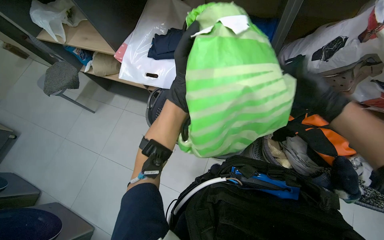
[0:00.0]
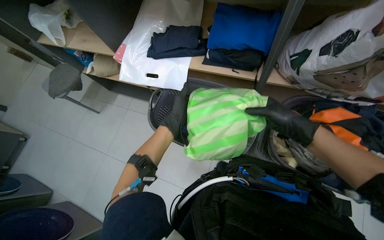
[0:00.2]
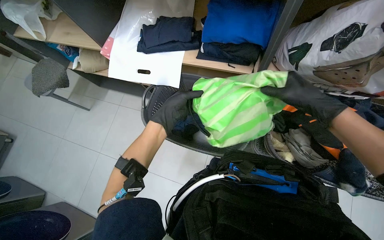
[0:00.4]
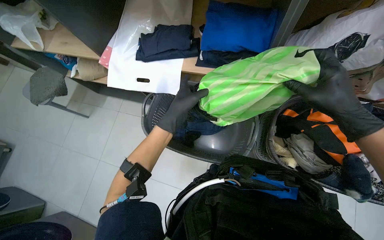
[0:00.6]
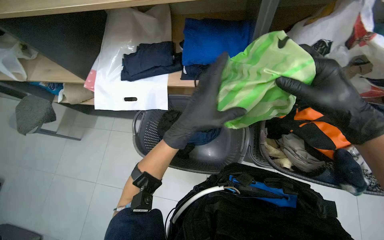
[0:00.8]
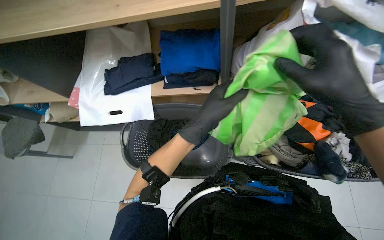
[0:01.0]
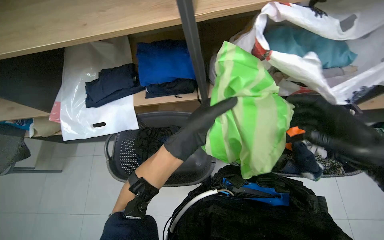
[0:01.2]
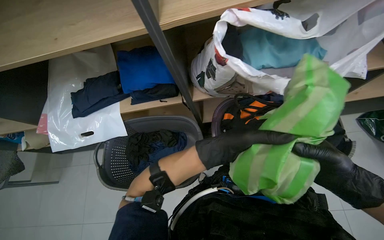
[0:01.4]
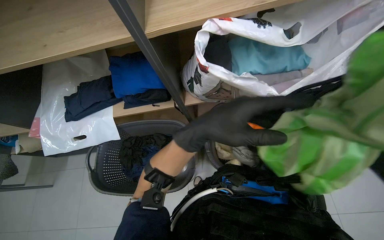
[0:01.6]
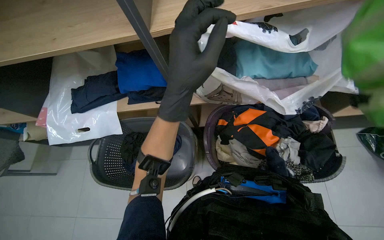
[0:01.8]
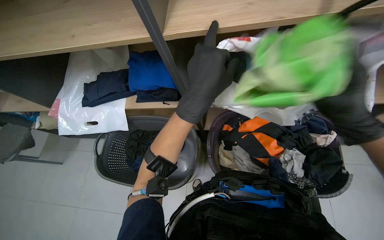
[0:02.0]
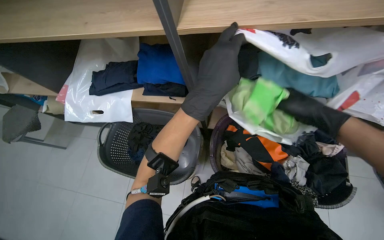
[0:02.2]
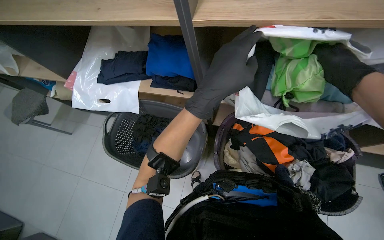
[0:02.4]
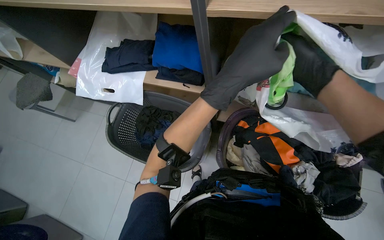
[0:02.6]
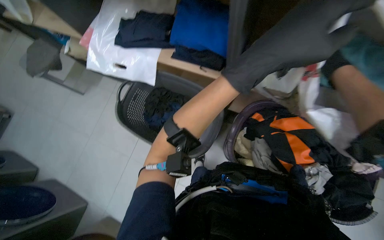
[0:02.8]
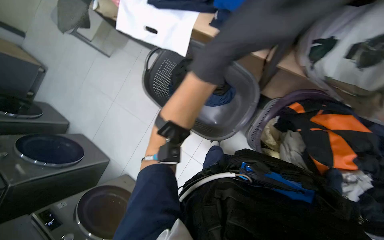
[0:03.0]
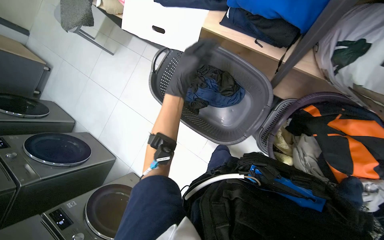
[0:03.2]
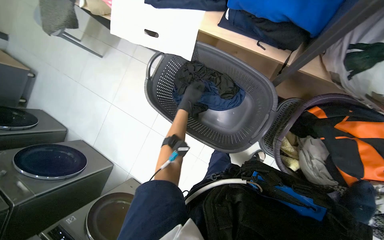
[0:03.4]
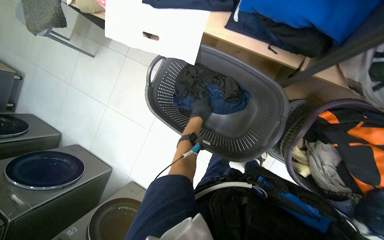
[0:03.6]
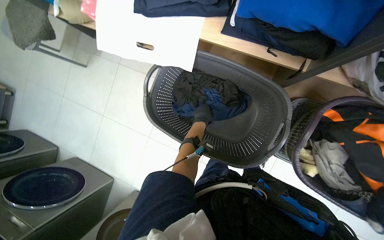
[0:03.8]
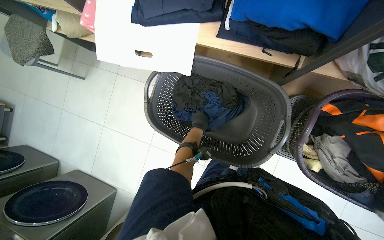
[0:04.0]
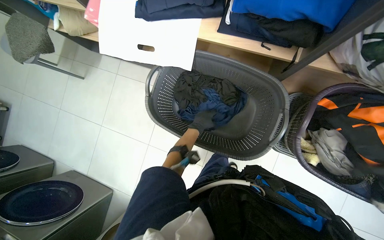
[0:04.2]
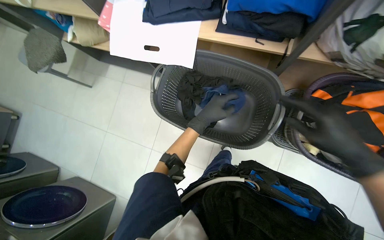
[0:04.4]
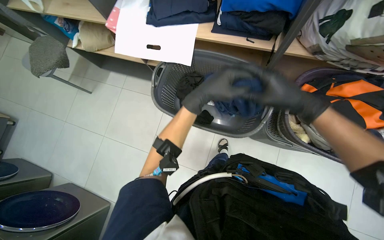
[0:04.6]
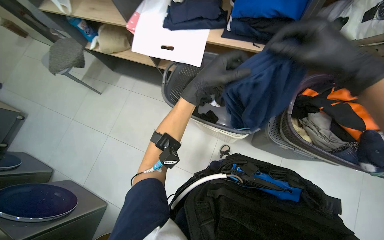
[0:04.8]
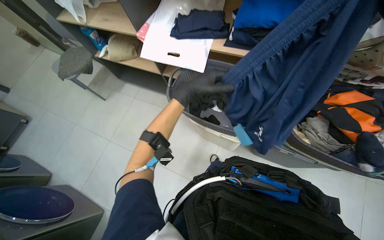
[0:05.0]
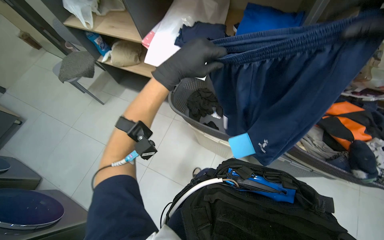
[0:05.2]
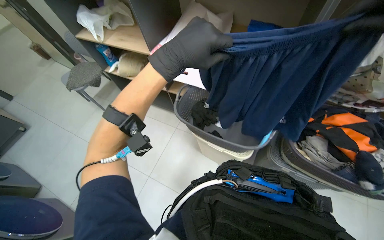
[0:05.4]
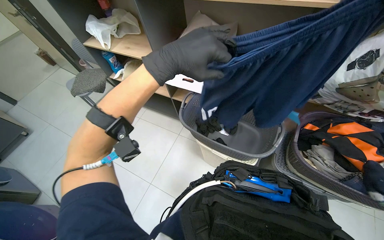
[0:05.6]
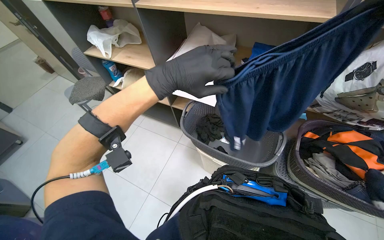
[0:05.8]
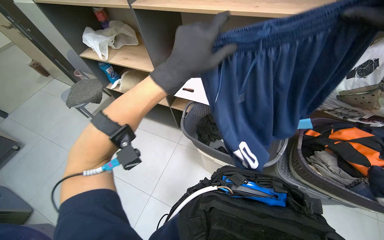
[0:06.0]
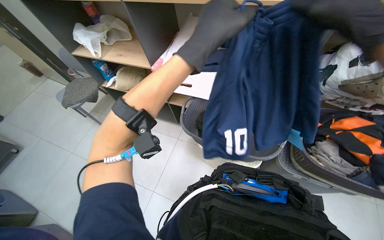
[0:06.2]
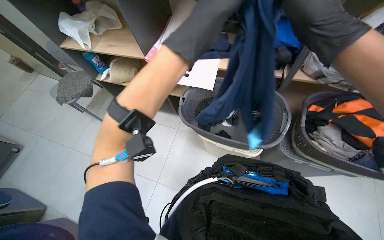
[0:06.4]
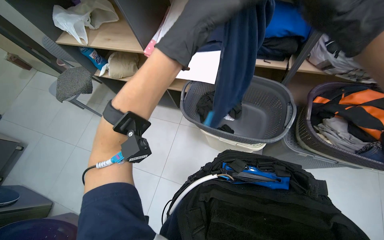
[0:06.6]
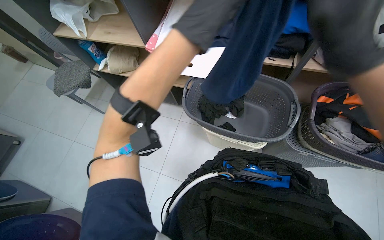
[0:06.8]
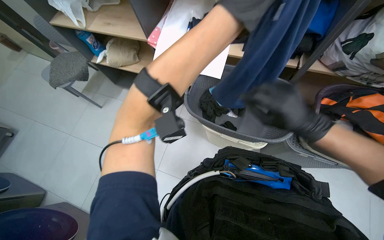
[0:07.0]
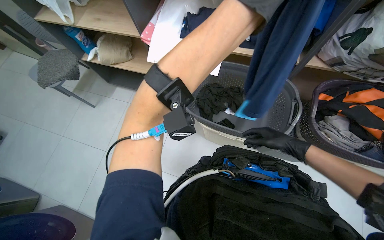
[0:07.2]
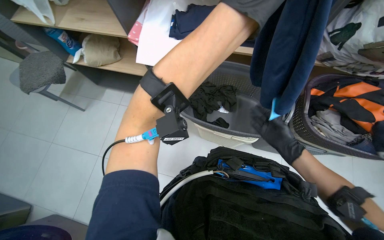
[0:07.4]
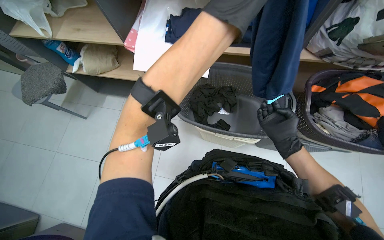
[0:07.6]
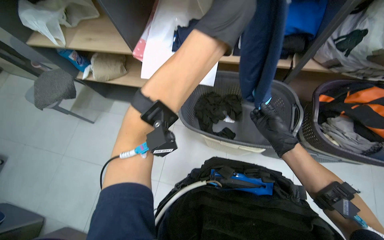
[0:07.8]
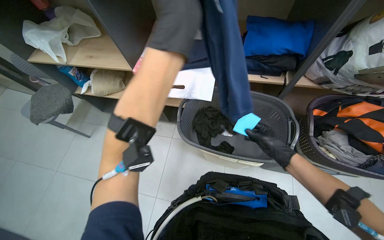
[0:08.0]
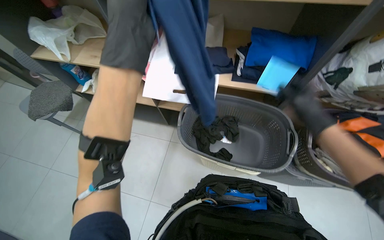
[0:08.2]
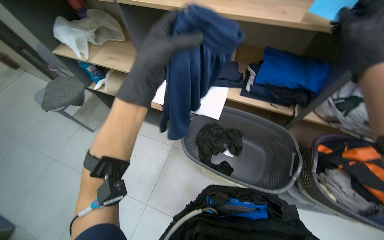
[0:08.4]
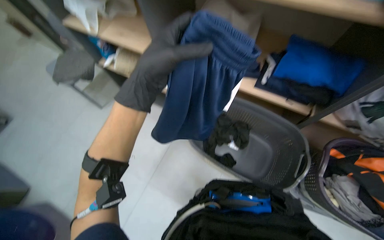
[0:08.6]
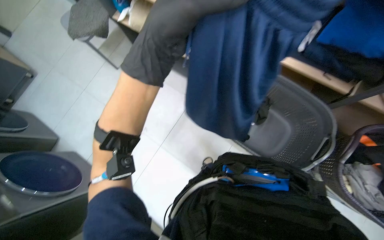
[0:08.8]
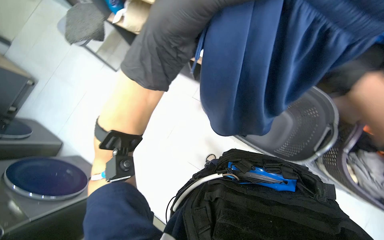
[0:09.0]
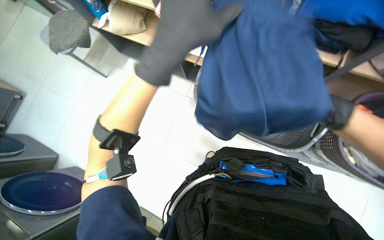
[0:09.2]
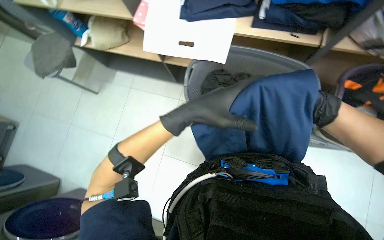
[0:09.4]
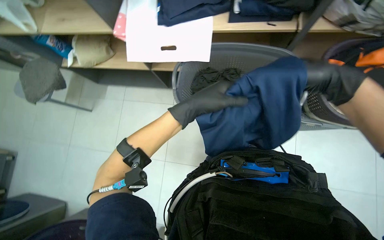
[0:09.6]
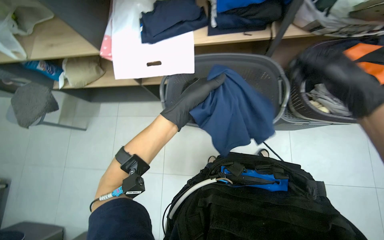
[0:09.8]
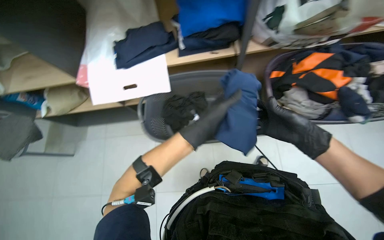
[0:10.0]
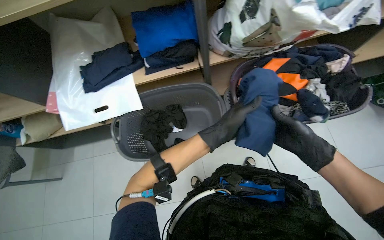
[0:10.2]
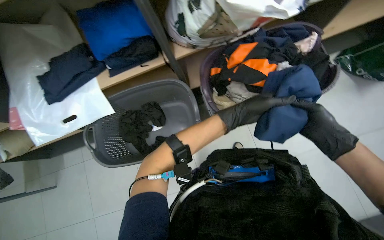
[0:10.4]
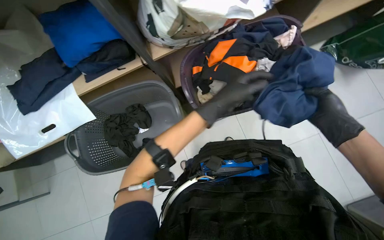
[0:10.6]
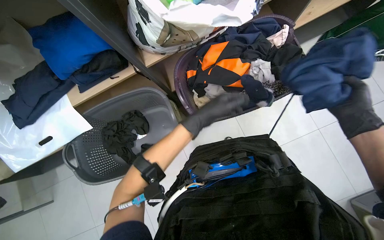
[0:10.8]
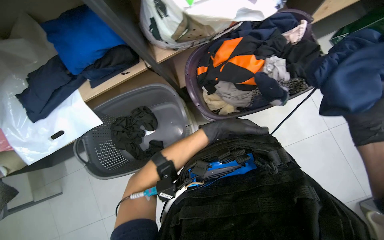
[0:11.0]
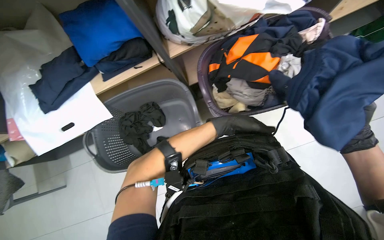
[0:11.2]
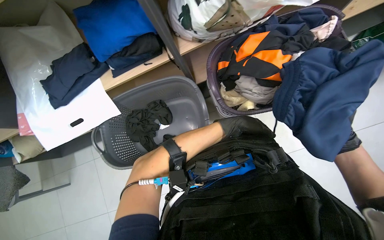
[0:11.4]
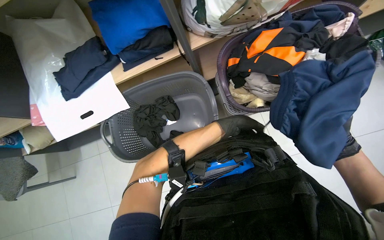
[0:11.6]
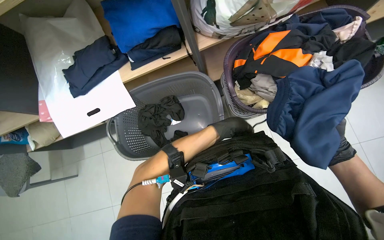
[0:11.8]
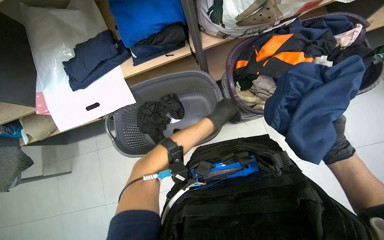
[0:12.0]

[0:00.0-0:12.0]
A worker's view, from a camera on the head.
Job: managing laundry.
The whole recording: Folding and sorting laundry. The worker folds various garments and places them into a basket, bag, or onto a shelf.
0.0 to 1.6 s: Everything in view rotates roughly 25 degrees counterclockwise.
1.6 to 3.0 s: The wearer looks some 40 degrees further to the left. The camera pitches downward, by some 20 degrees.
4.4 to 6.0 s: The view tips upward by some 30 degrees.
6.0 to 7.6 s: The view tips downward by some 15 degrees. The left hand moves up the picture, approximately 10 cm.
9.0 to 10.4 s: The camera is carried some 40 cm. The scene rotates counterclockwise by about 50 degrees.
10.4 to 12.0 s: The left hand moves farther from the camera, some 10 cm.

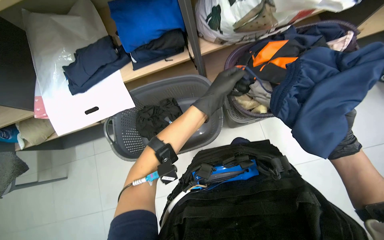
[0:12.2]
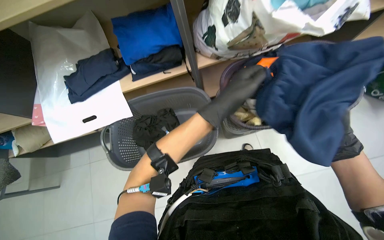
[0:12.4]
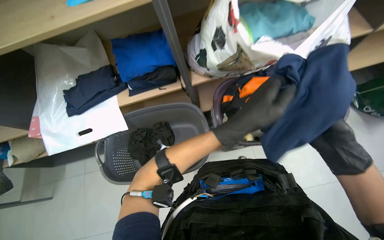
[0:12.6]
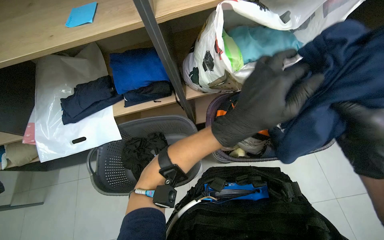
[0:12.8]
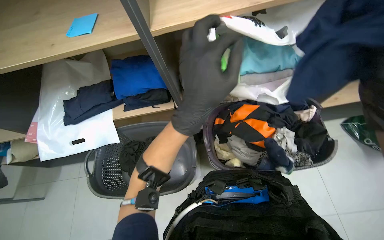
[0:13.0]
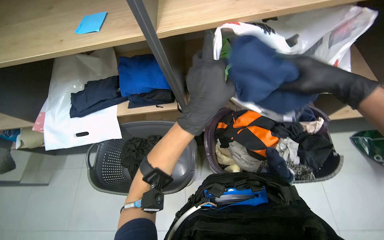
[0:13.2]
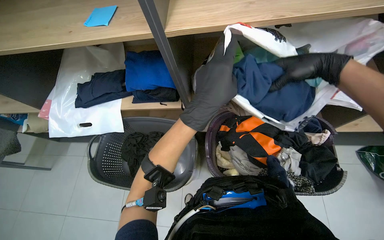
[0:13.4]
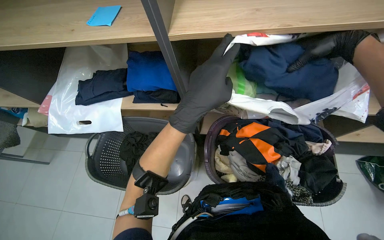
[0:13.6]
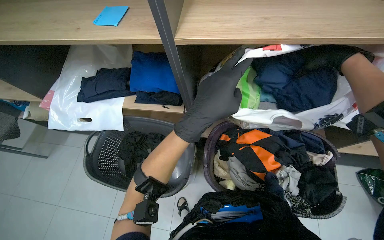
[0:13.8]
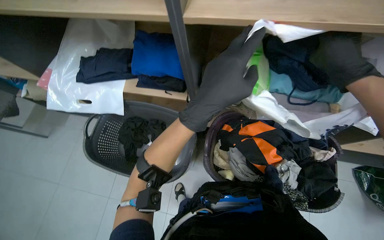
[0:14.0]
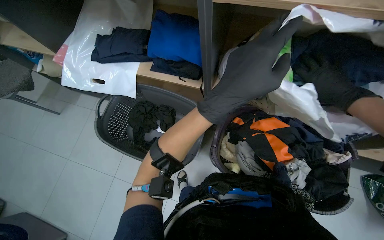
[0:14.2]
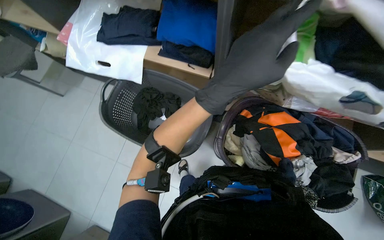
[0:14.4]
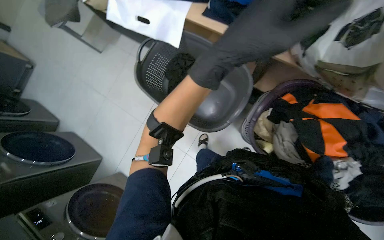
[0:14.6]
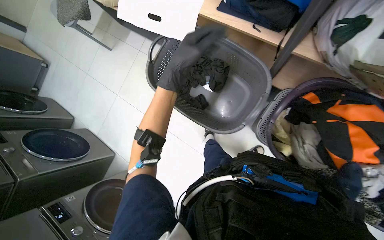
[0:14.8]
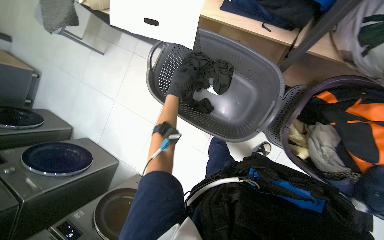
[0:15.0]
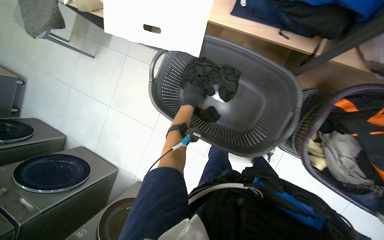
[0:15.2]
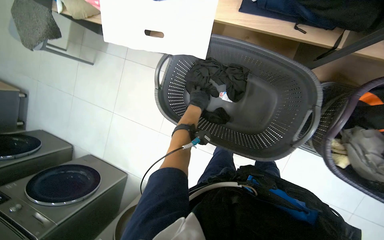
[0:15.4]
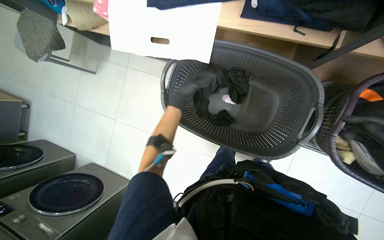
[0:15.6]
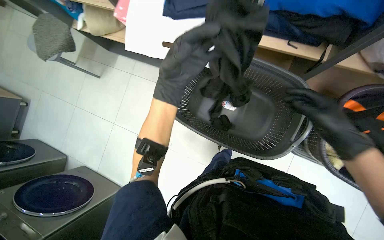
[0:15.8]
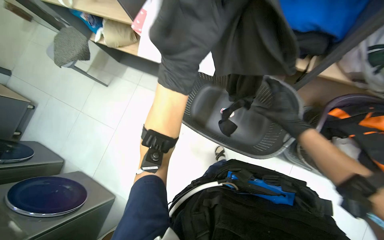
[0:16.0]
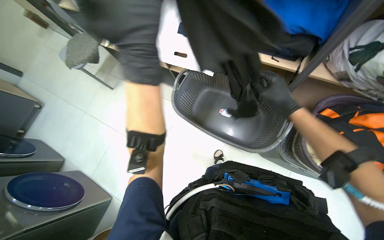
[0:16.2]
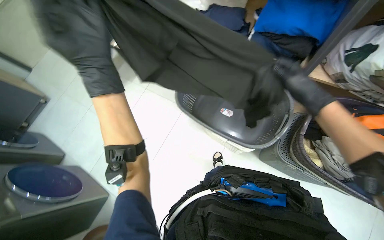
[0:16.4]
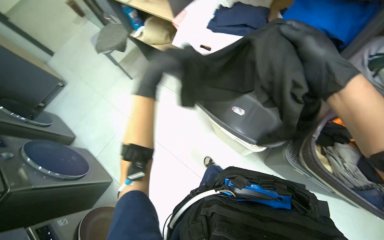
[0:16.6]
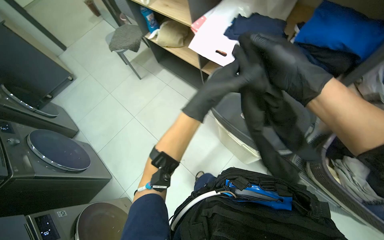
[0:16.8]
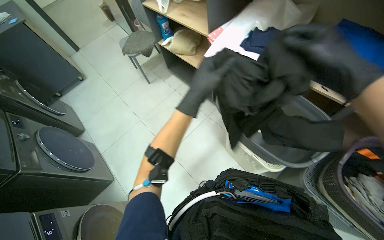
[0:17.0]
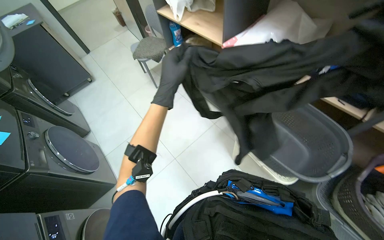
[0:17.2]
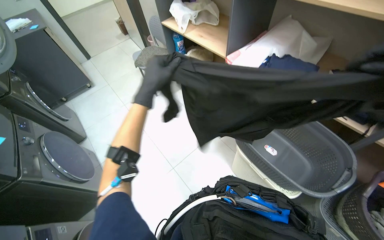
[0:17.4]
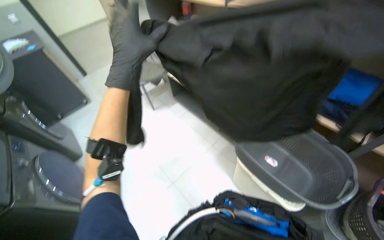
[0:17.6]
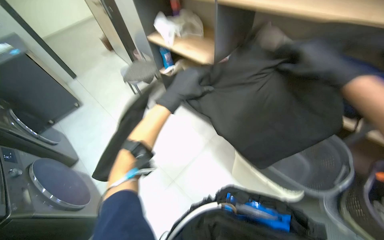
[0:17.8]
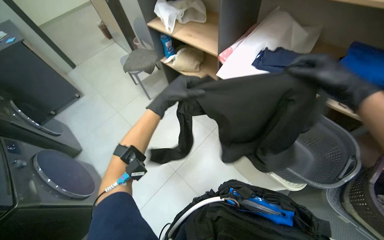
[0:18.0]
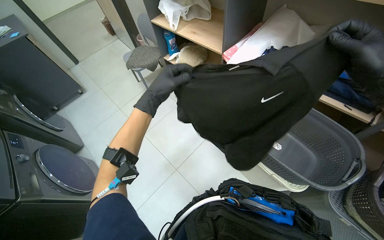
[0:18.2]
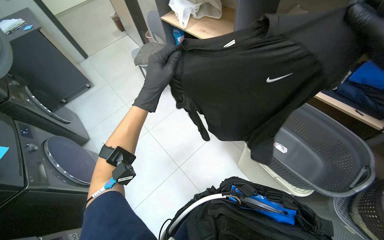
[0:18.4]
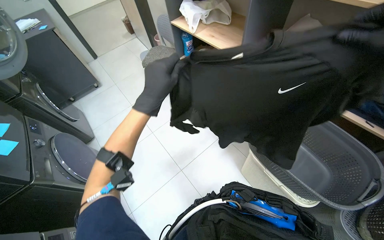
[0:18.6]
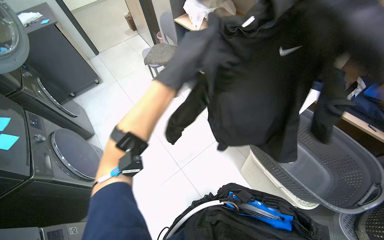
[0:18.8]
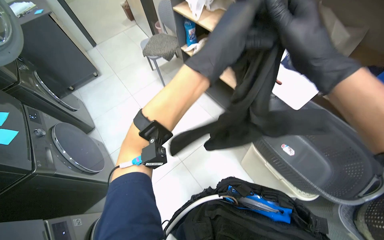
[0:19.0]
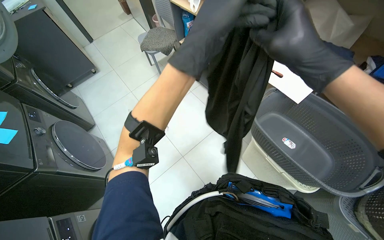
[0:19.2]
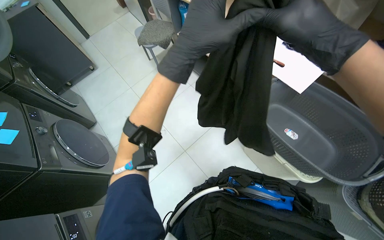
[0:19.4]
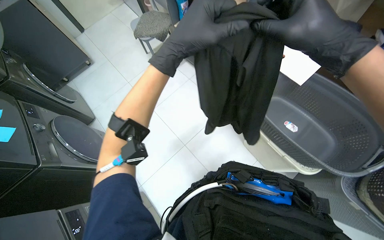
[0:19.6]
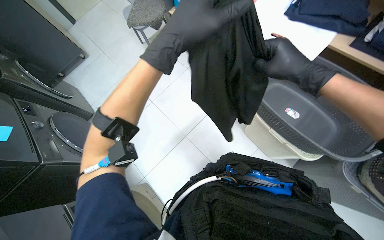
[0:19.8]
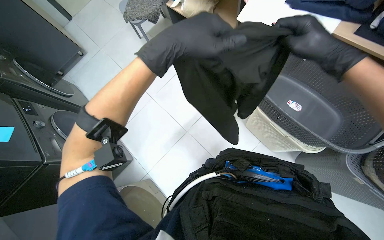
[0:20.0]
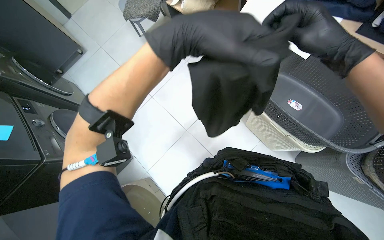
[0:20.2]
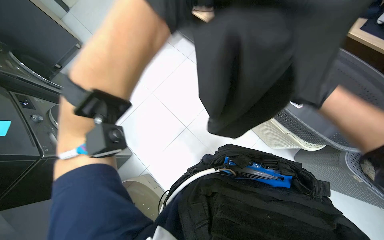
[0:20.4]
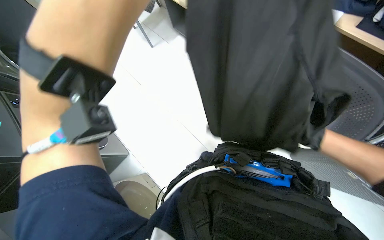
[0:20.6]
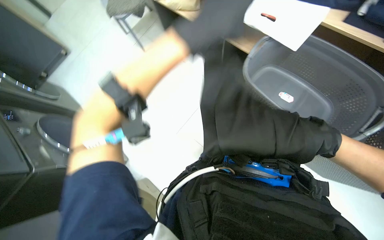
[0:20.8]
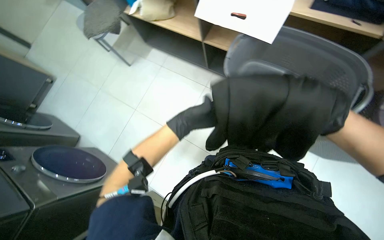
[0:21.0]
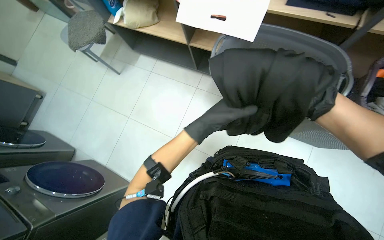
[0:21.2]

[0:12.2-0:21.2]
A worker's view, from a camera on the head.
Job: managing laundry.
The whole recording: Folding and sorting laundry. The worker folds various garments and places them into a basket, bag, or onto a shelf.
12.2 to 13.8 s: The left hand travels nearer to the camera by some 15 cm.
13.8 to 15.2 s: The head rotates approximately 20 degrees to the left. The camera pitches downward, by approximately 30 degrees.
15.2 to 16.6 s: The view tilts roughly 15 degrees upward. The left hand travels nearer to the camera and to the left by some 35 cm.
16.6 to 18.2 s: The left hand reaches roughly 5 cm to the right, then returns.
18.2 to 19.8 s: The view tilts some 15 degrees downward. The left hand shifts roughly 10 cm nearer to the camera.
19.8 to 21.2 s: The right hand is displaced down the picture and nearer to the camera by approximately 20 cm.
